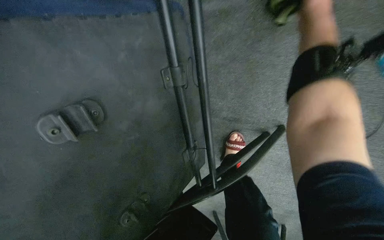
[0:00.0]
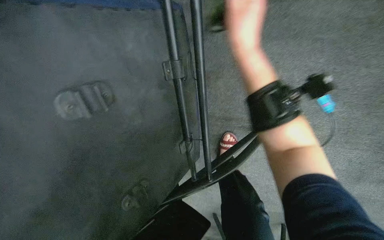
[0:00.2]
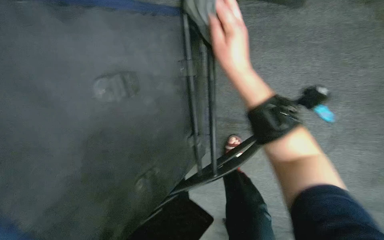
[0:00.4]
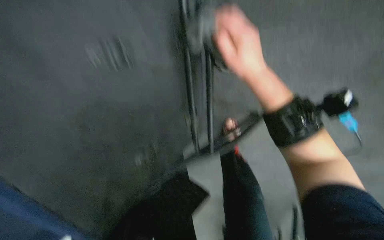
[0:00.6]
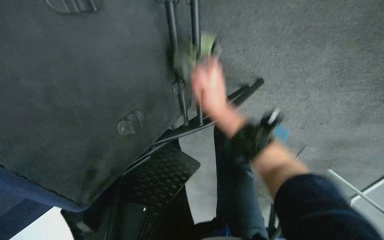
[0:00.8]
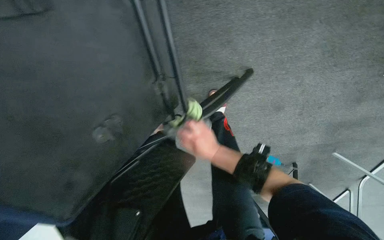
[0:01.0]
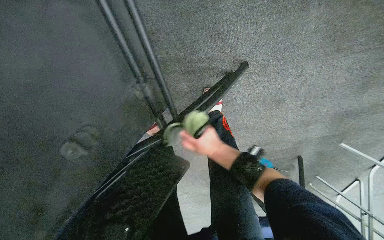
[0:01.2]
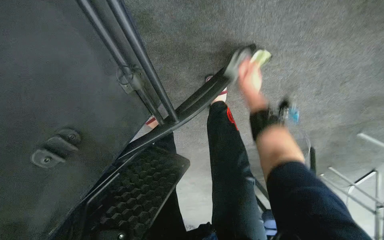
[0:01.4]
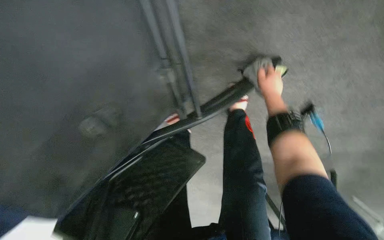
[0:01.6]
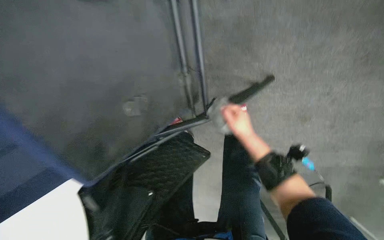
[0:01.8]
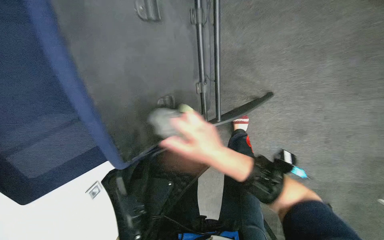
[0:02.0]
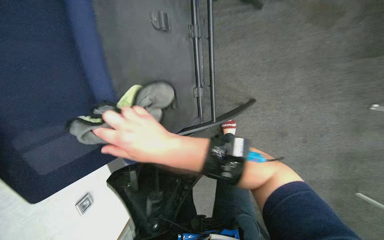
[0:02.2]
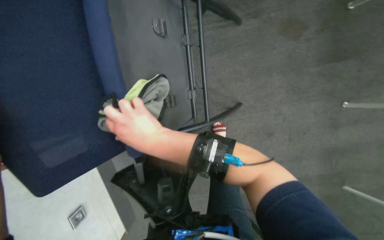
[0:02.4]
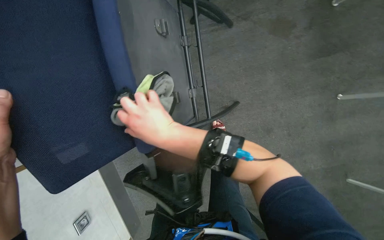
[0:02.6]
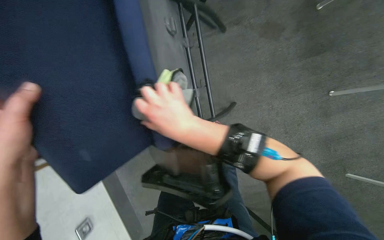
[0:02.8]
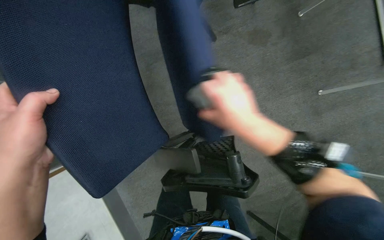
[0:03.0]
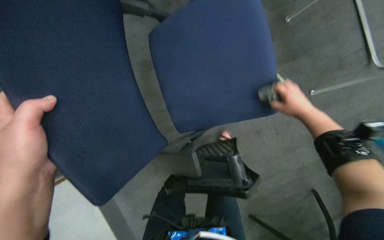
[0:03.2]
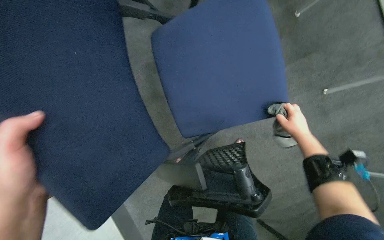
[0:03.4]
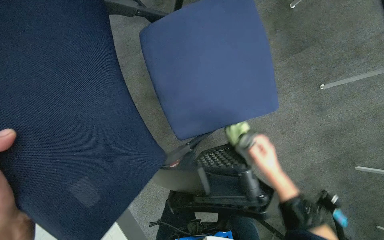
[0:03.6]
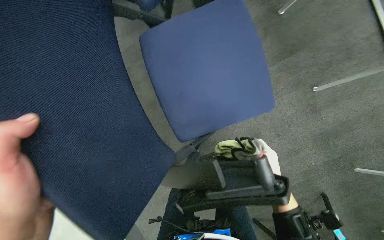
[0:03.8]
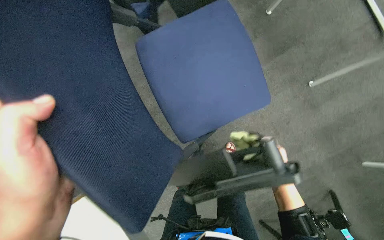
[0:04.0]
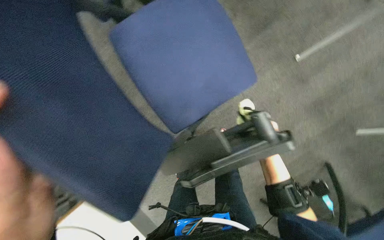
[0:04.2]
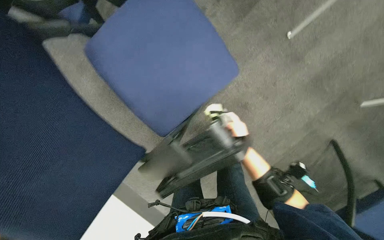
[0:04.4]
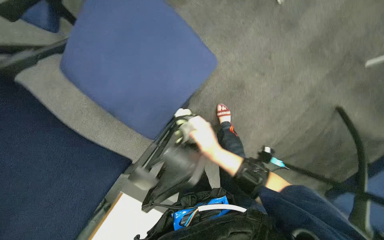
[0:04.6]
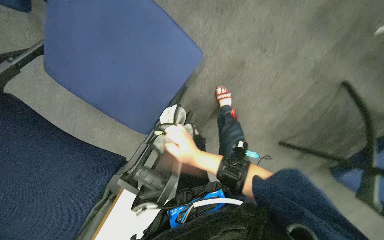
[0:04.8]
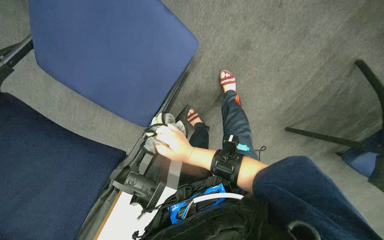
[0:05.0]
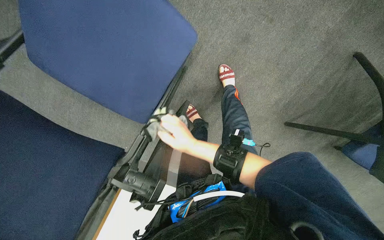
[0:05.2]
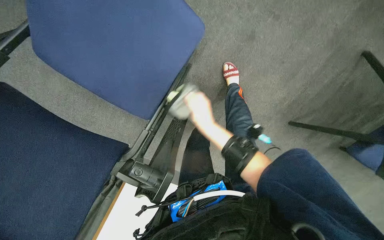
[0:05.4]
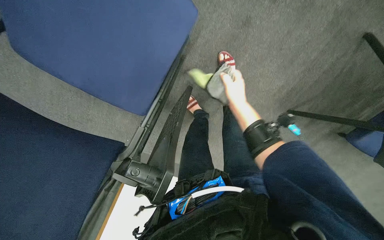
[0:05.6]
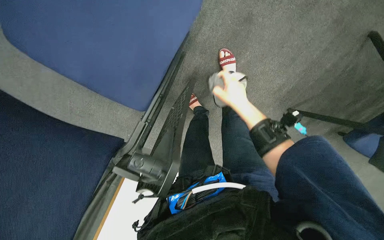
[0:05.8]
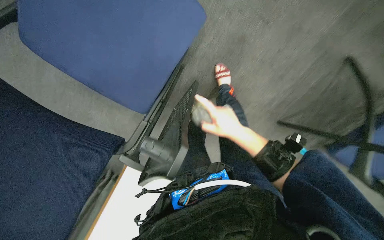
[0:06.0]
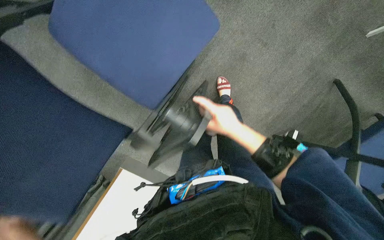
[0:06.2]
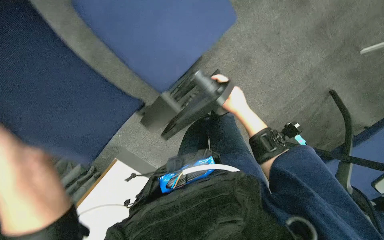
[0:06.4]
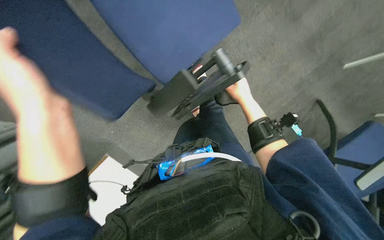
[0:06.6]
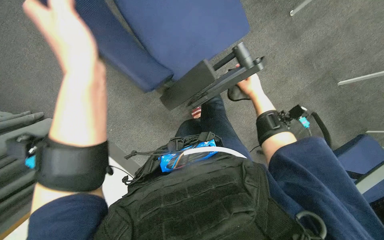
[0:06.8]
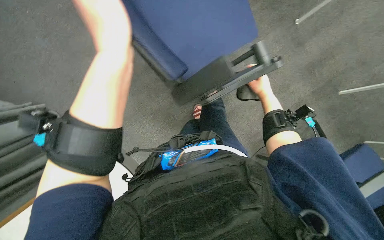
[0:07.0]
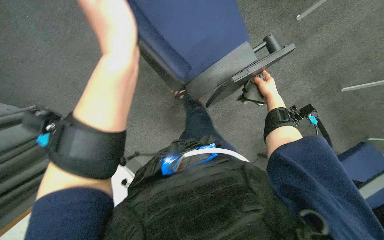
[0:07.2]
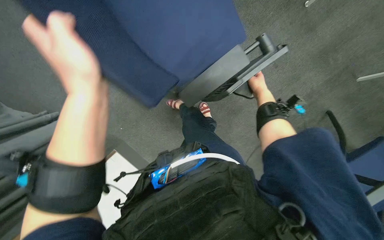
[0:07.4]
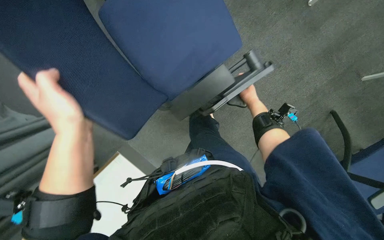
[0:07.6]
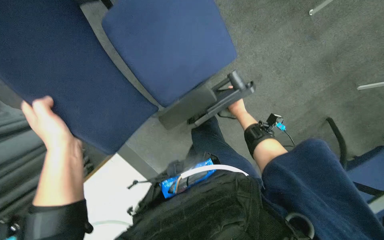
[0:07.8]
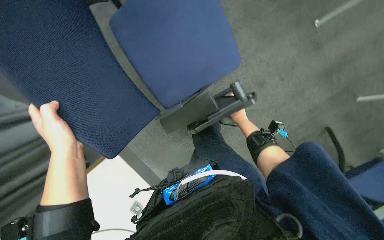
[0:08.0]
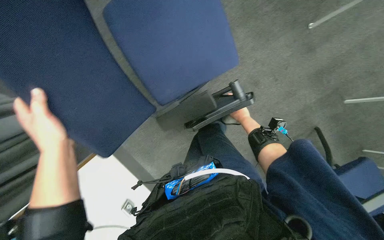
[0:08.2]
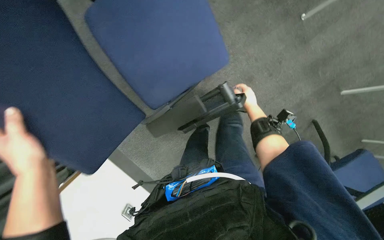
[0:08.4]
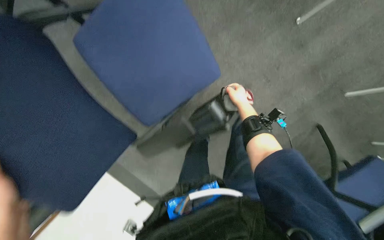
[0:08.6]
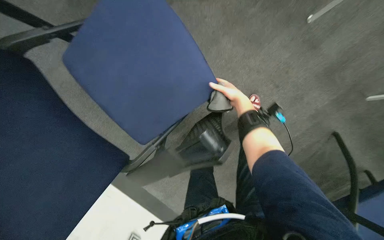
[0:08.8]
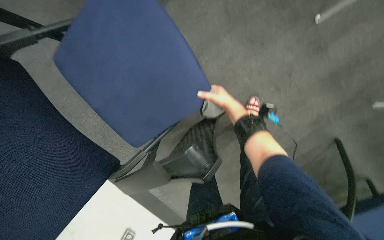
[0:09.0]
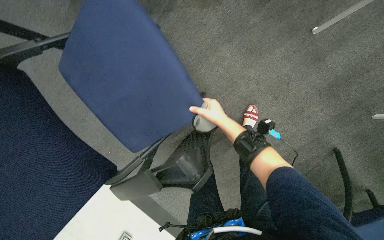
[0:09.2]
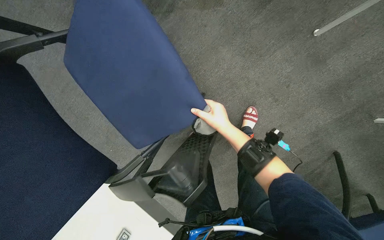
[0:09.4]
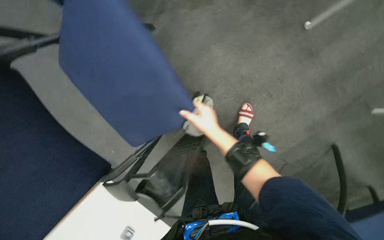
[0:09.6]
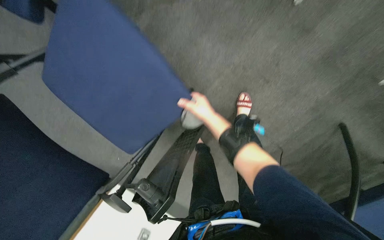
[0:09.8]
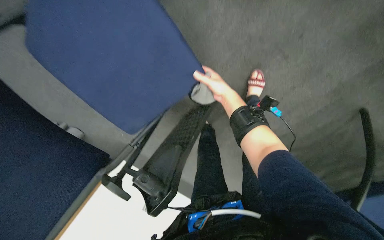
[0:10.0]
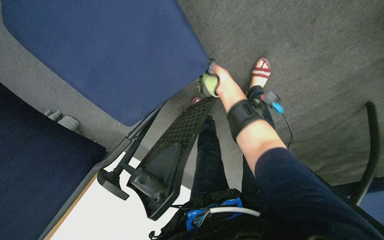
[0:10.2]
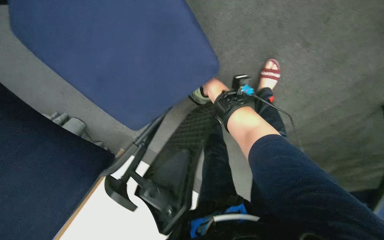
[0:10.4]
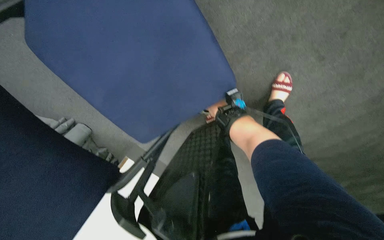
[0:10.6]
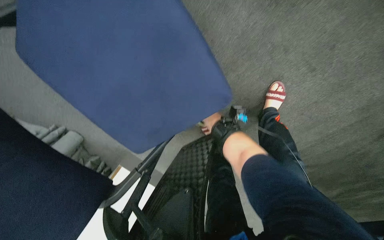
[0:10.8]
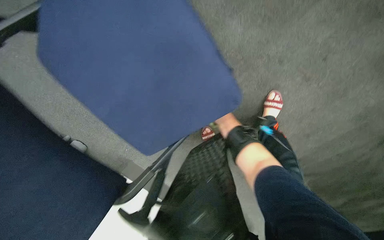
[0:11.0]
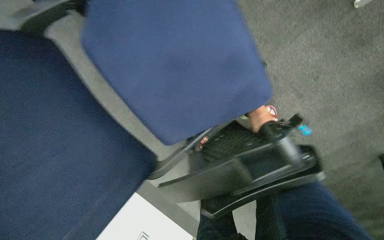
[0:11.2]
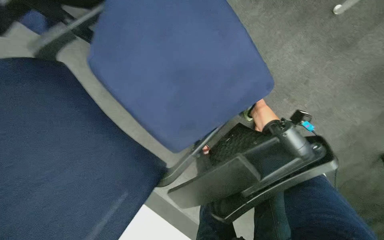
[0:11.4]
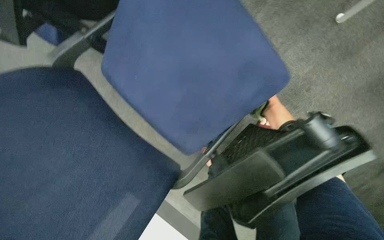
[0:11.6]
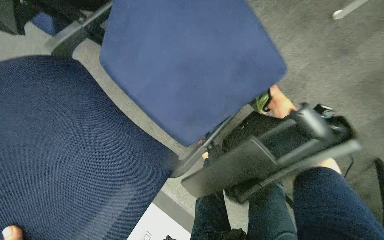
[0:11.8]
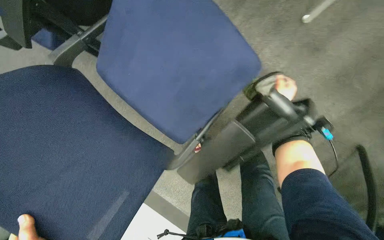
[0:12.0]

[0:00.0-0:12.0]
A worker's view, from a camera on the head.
Job: wiping surfaces.
The whole recording: Wiping conference room chairs. The worker wipes the blue chairs in the conference room with a cloth.
0:00.0 to 0:01.6: The right hand moves down the picture and farther from the camera, roughly 50 cm.
0:01.6 to 0:03.0: The camera travels approximately 40 cm. The camera pitches upward, by about 35 degrees.
0:03.0 to 0:04.4: Everything in view rotates about 25 degrees counterclockwise. The right hand shifts some 30 cm farther from the camera and down the picture, and travels to the right and back again, roughly 30 cm each way.
0:04.4 to 0:06.0: The camera pitches downward, by about 20 degrees.
0:06.0 to 0:07.6: The right hand goes some 20 cm farther from the camera, up the picture and to the right.
0:09.0 to 0:10.4: The wearer looks approximately 15 degrees further downward.
0:10.4 to 0:12.0: The camera pitches upward, by roughly 20 degrees. The right hand heads to the right, covering some 30 cm, and goes farther from the camera and returns, roughly 25 cm each way.

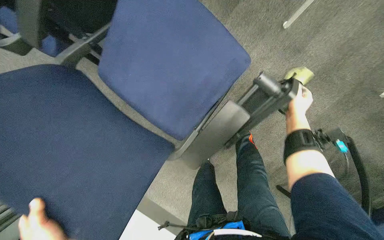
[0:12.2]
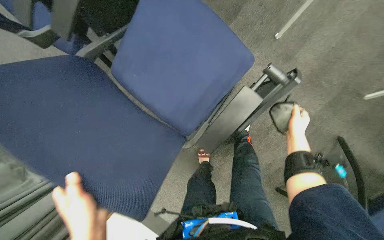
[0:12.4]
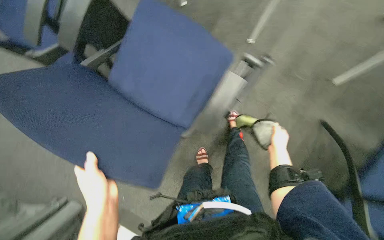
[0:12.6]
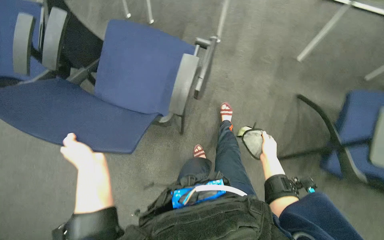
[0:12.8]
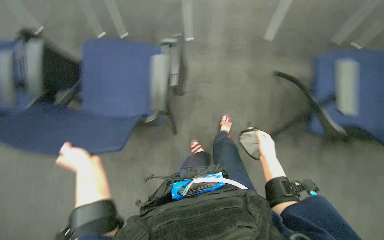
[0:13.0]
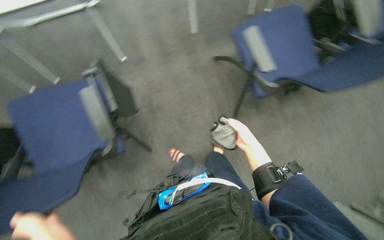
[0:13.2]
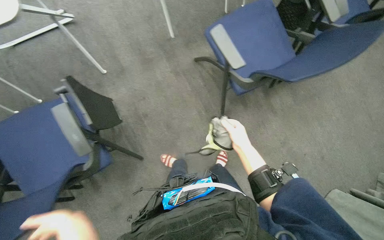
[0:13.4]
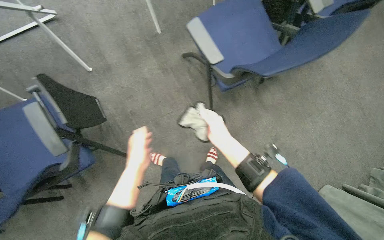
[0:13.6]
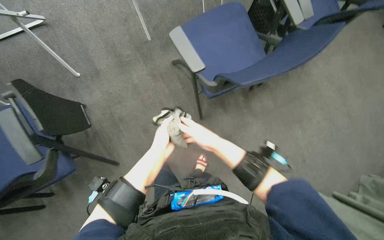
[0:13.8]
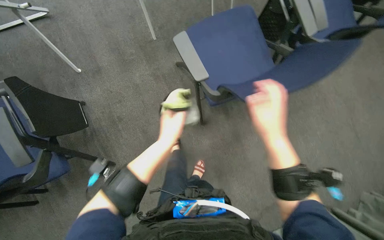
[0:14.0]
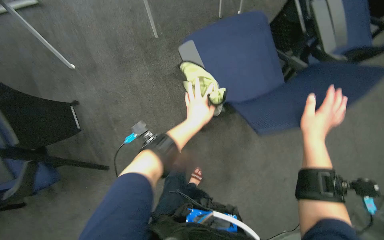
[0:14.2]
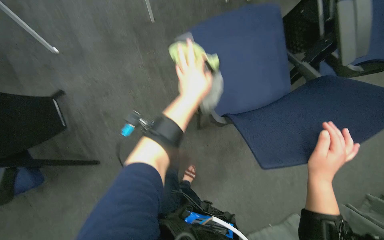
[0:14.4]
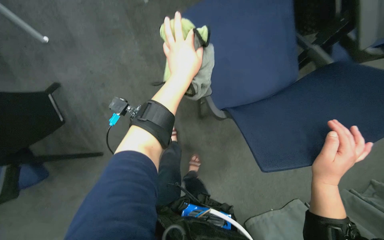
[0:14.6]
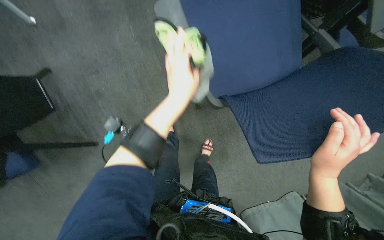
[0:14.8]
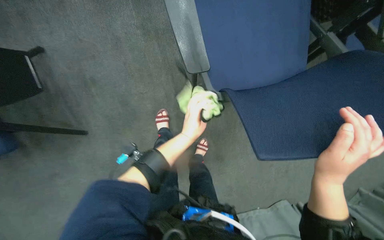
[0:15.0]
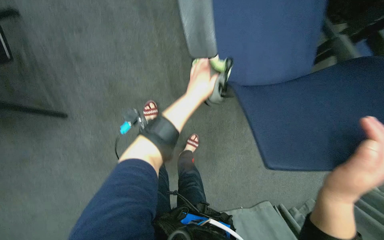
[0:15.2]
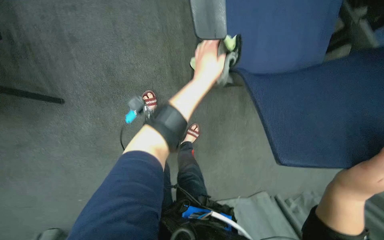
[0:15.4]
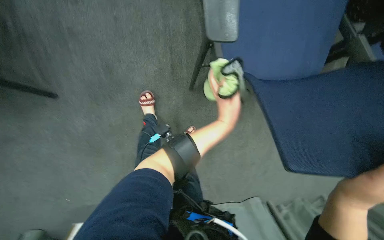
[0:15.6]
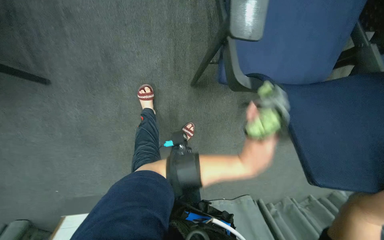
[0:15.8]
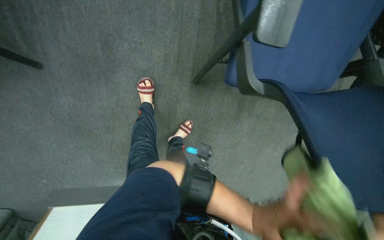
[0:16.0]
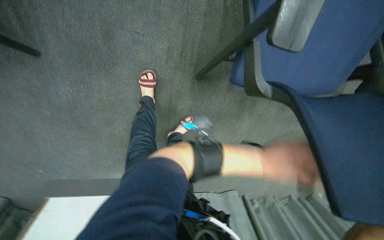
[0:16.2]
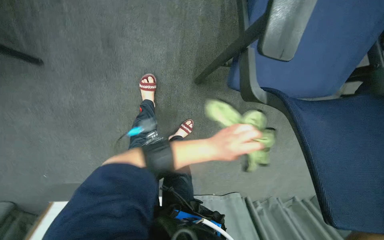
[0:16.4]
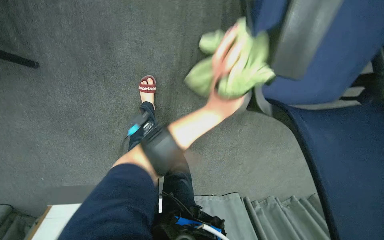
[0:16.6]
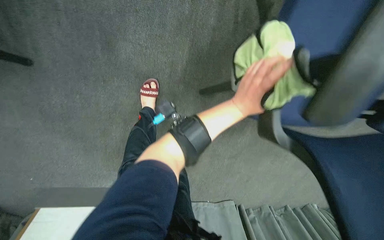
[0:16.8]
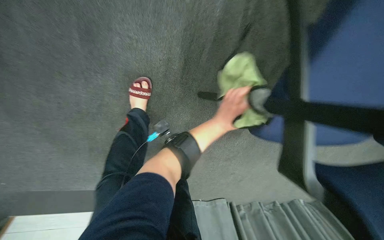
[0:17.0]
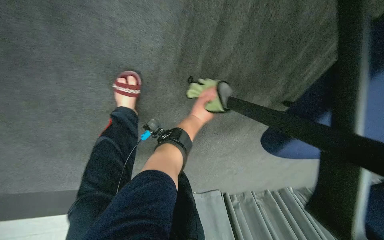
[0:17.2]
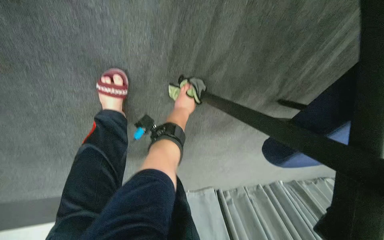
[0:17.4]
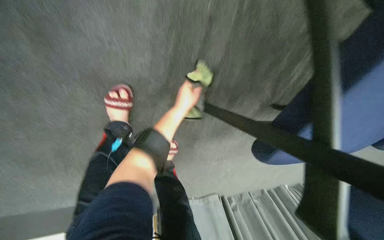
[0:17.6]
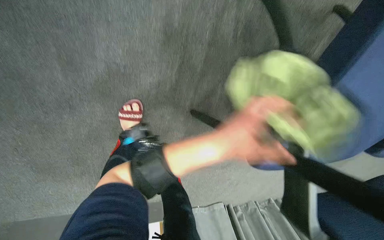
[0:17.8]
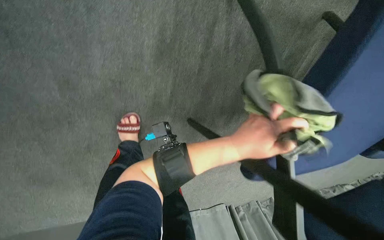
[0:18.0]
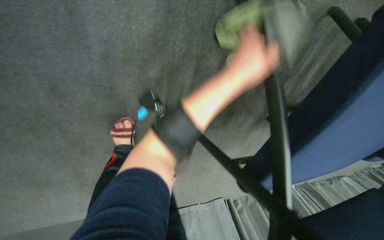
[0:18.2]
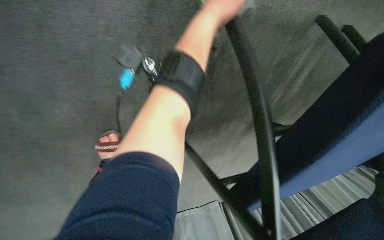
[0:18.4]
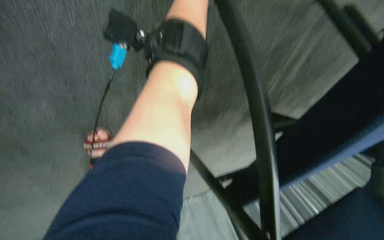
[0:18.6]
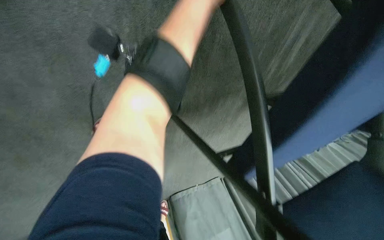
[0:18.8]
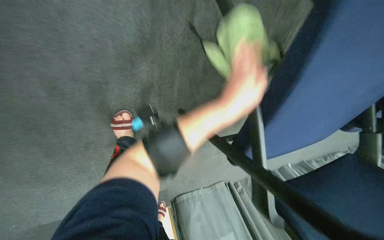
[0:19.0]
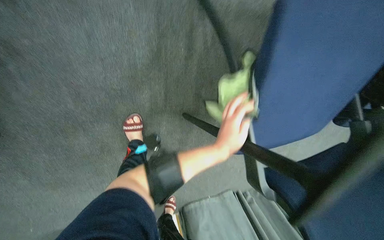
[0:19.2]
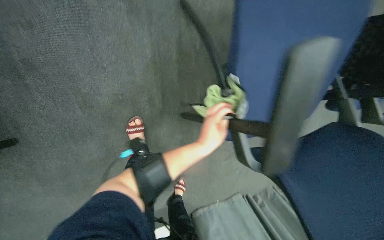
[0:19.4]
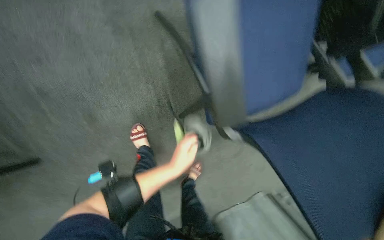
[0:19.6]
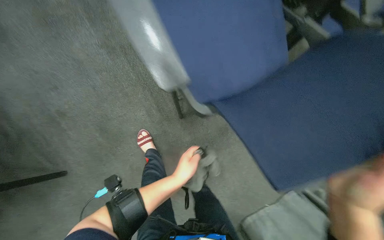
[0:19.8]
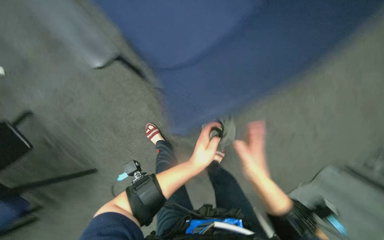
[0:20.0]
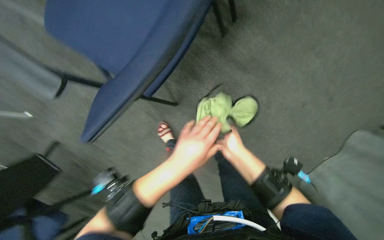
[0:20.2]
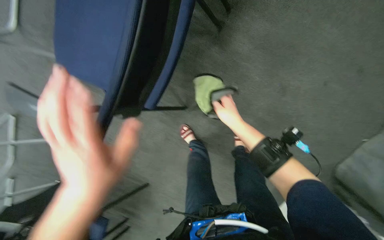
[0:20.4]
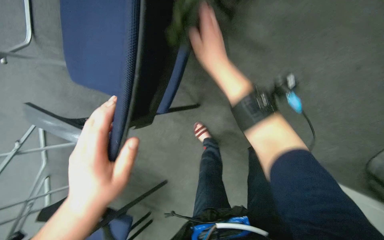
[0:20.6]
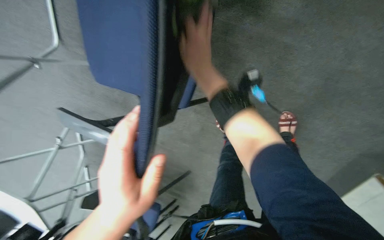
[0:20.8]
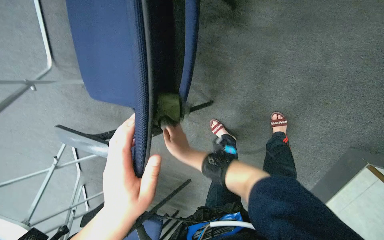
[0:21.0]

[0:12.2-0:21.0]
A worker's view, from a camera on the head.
Job: wiping surfaces.
The whole recording: Wiping conference room chairs. The worker wipes the blue chairs in the conference room with a cloth.
0:13.6 to 0:15.2: The camera pitches downward, by roughly 15 degrees. The right hand moves to the right, approximately 30 cm.
0:19.6 to 0:21.0: The camera sweeps to the left, by approximately 45 degrees. Everything in view rotates some 45 degrees counterclockwise.
